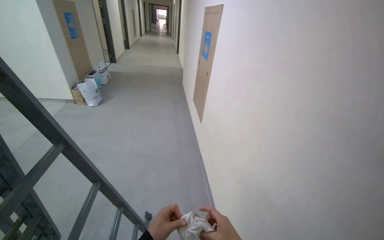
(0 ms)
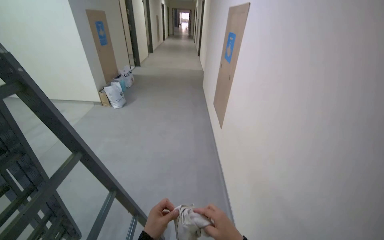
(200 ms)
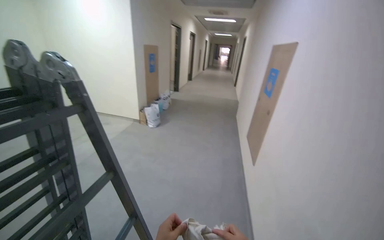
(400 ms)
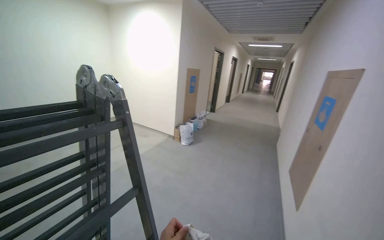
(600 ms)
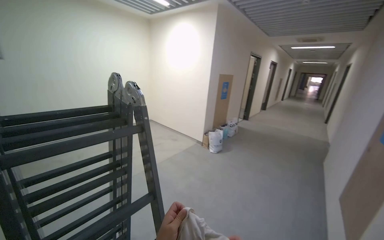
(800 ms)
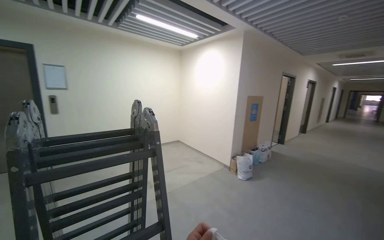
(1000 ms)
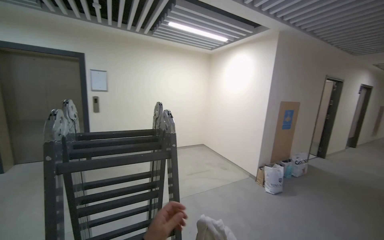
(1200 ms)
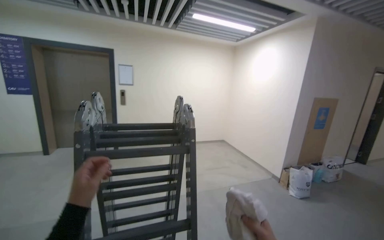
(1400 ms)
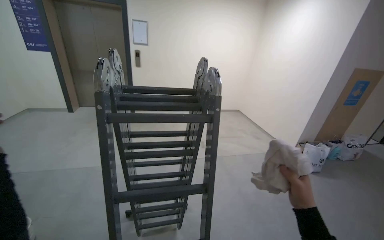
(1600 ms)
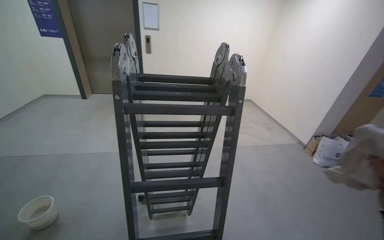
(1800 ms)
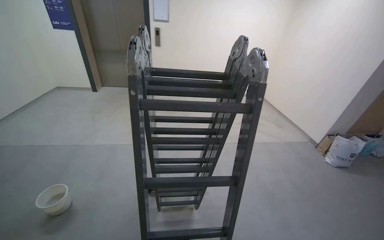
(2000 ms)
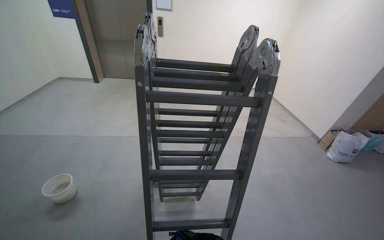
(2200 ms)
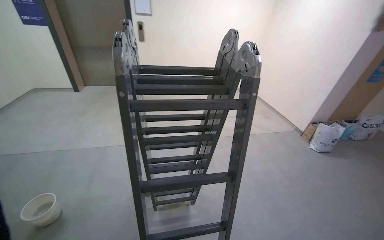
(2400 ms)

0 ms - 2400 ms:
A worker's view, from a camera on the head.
Job: preparing cleaning supplies.
The whole recording: Preparing cleaning cloth. The worker wrings a white cloth in a bucket of water, preparing it for a cleaning task.
0 ms - 1200 ms: The wearer looks some 70 degrees further to the left. The camera pitches upward, by approximately 30 degrees.
1200 ms - 2400 ms: The view tips downward by roughly 25 degrees.

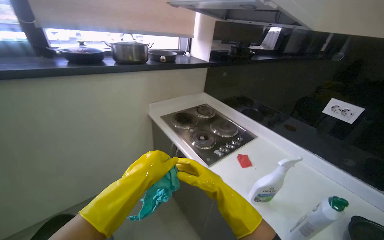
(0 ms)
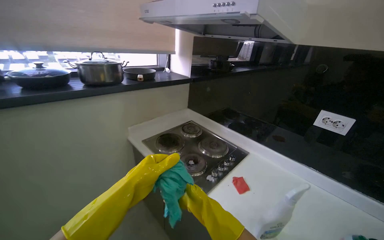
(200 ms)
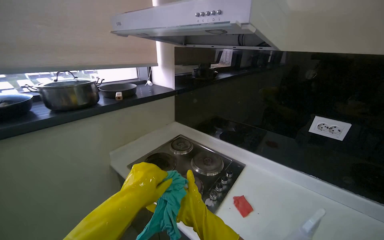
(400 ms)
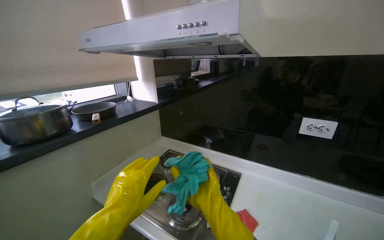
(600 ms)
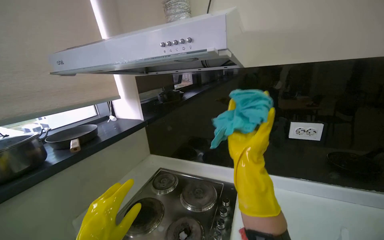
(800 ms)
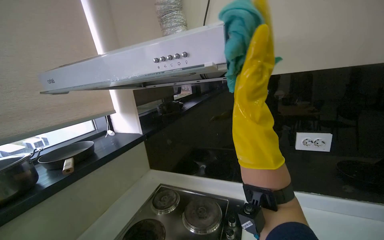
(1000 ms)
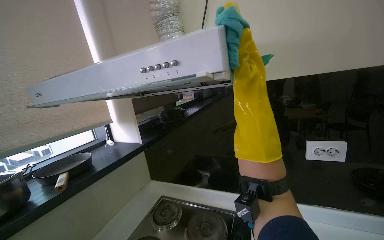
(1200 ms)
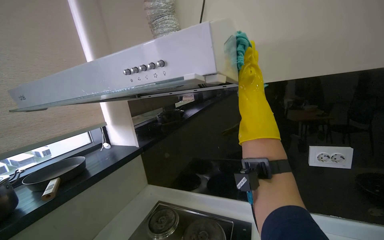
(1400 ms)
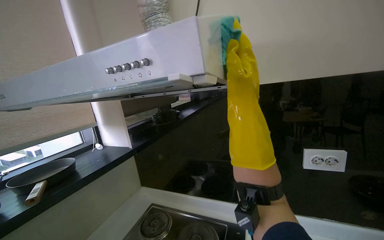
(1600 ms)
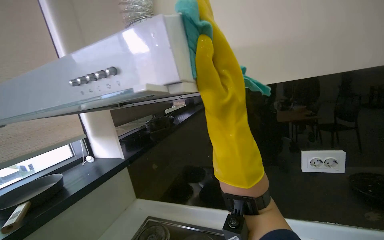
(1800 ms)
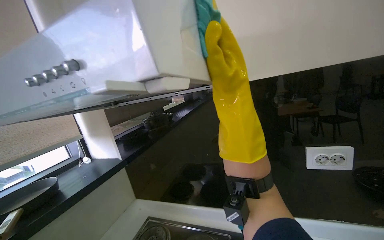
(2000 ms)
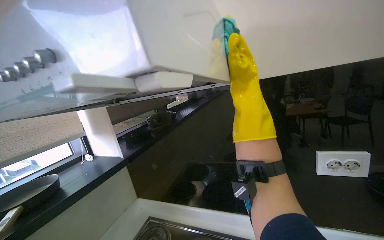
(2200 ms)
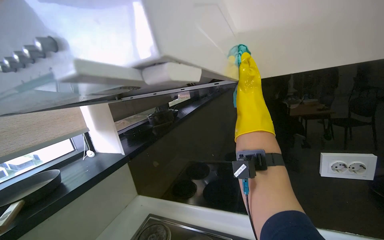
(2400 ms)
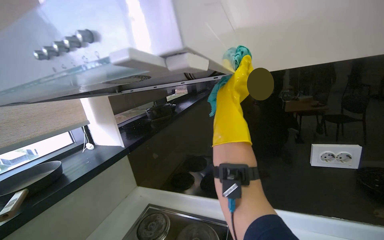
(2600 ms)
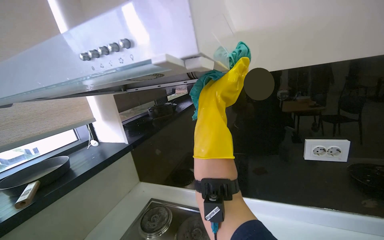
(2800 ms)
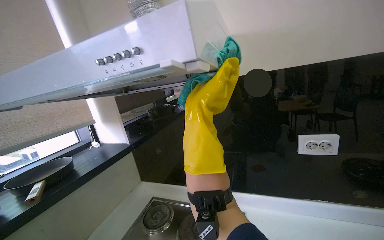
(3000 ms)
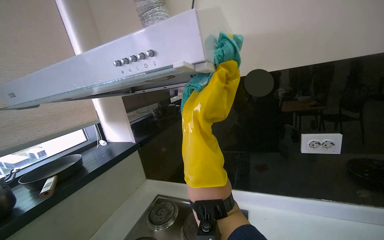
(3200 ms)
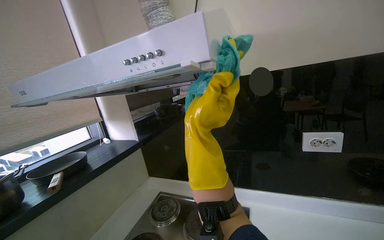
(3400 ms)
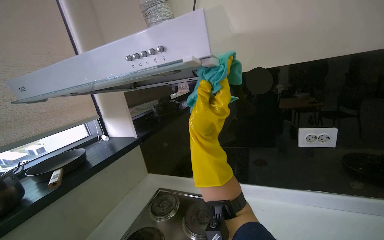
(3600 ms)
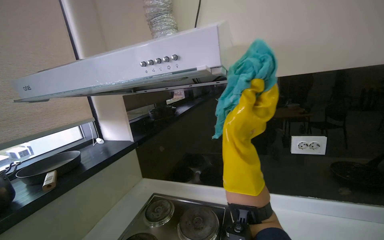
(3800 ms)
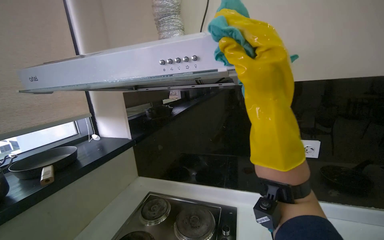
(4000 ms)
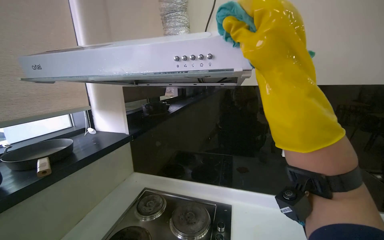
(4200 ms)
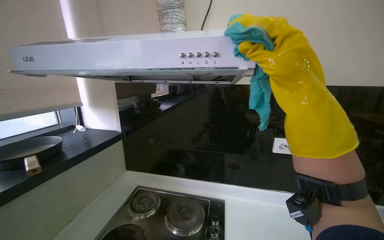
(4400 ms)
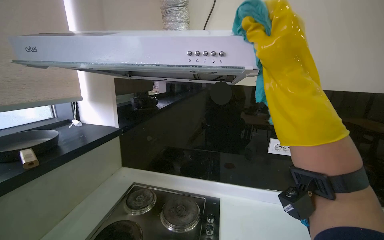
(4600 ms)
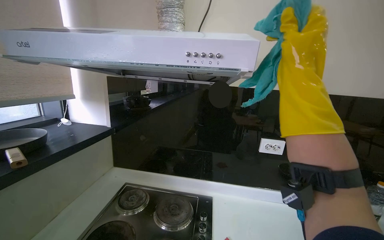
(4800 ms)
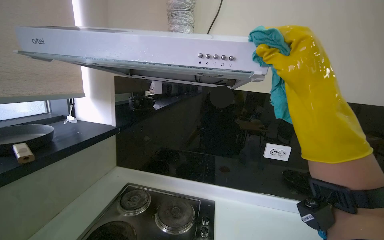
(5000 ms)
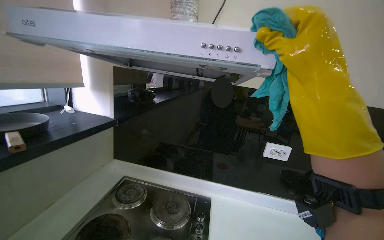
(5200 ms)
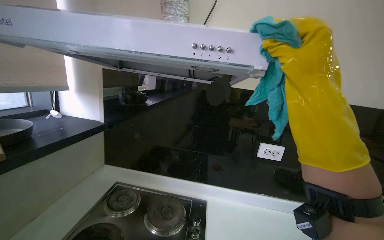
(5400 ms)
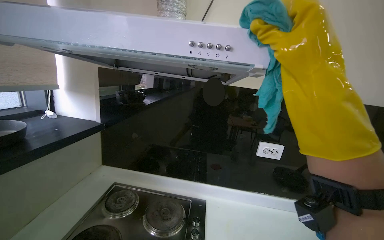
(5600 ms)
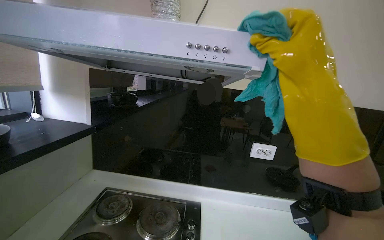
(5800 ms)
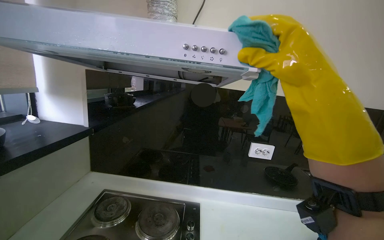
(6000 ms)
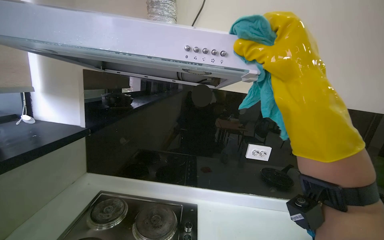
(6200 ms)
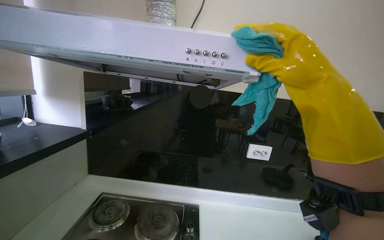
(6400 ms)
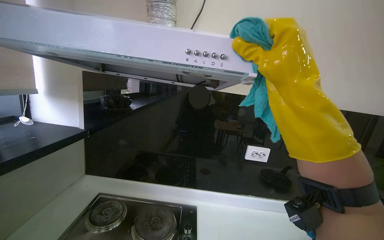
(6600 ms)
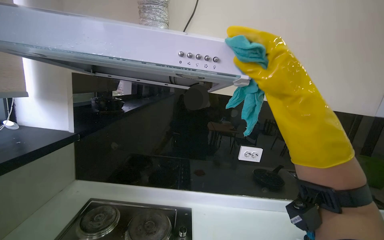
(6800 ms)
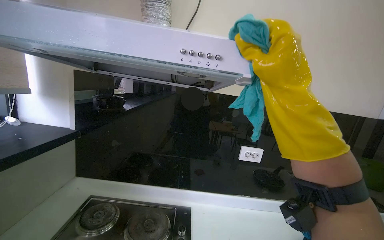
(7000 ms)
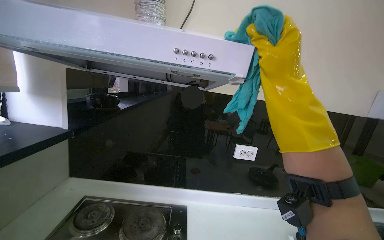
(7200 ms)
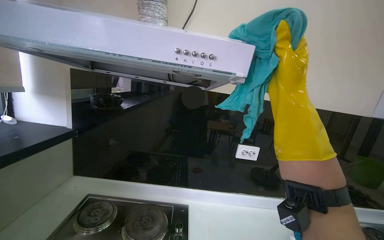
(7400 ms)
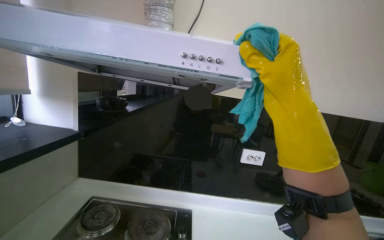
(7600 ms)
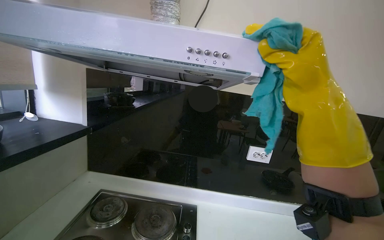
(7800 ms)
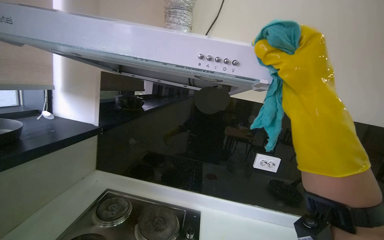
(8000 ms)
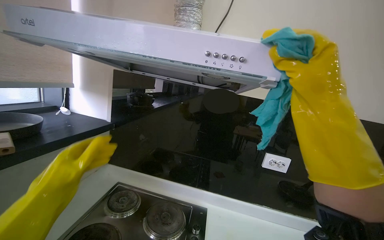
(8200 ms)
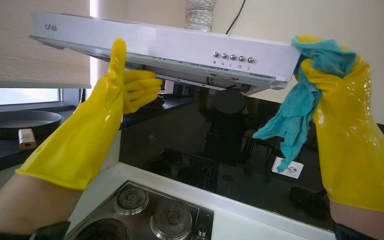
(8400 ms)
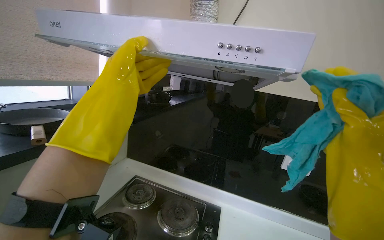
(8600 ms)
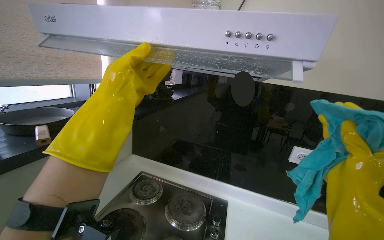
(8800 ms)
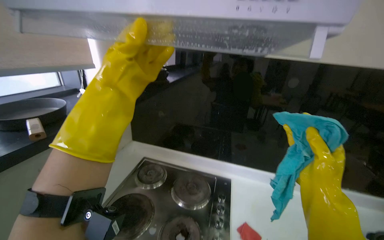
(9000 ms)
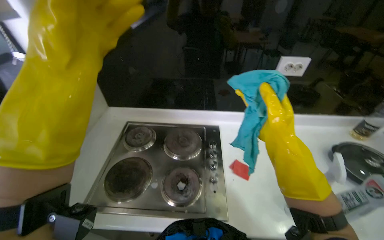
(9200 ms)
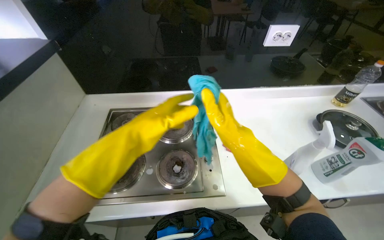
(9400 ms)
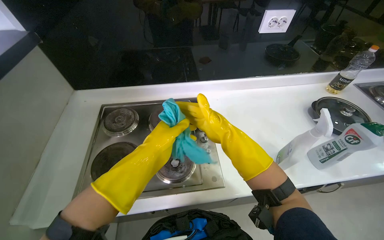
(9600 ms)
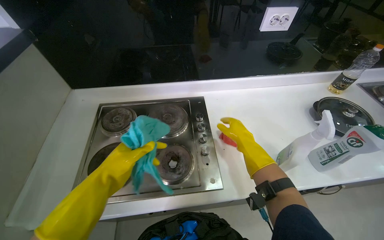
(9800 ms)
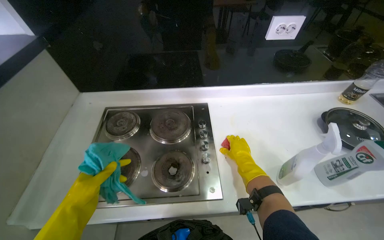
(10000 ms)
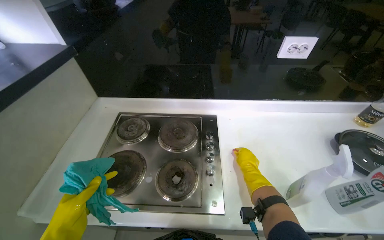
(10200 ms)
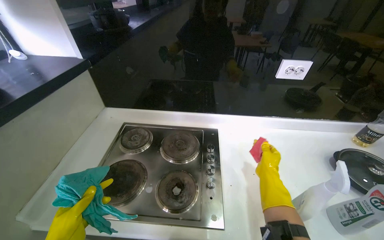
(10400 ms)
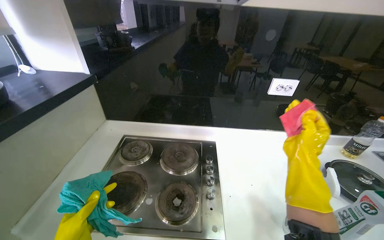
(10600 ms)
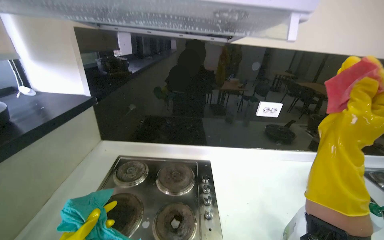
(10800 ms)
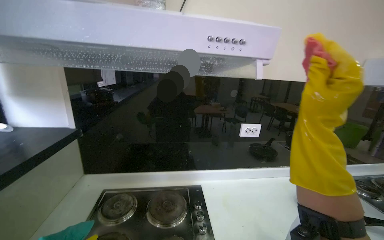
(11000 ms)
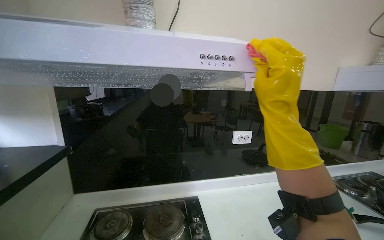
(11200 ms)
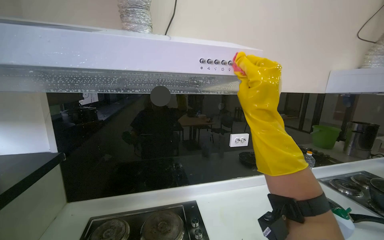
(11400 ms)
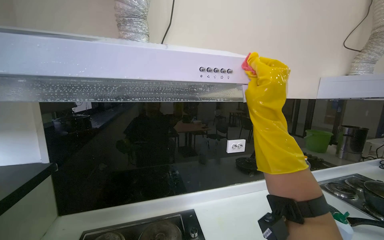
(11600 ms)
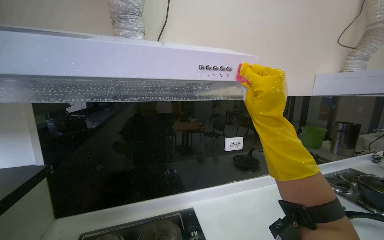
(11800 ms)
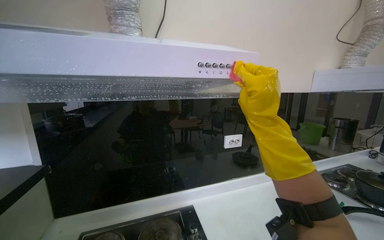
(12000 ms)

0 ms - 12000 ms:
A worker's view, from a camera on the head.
Job: cleaning kitchen.
The whole recording: Wiping kitchen range hood and stovetop. The worker wipes the kitchen range hood and stovetop with a cleaning cloth and sponge.
0 ms - 1600 ms: The wearer moves some 40 cm. The head turns to the right by some 35 degrees. The view tips upward by about 20 degrees.
1600 ms - 3000 ms: The right hand moves approximately 20 cm farther from the camera and comes back.
3000 ms - 4400 ms: The right hand is displaced nearer to the camera by approximately 25 cm.
7600 ms - 9000 ms: The view pans to the left by about 15 degrees. The right hand moves down the picture, some 25 cm.
9000 ms - 10400 ms: The view tips downward by some 20 degrees.
10400 ms - 12000 ms: The camera is aimed roughly 20 degrees further to the right. The view tilts some 30 degrees upward.

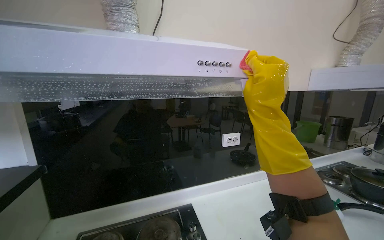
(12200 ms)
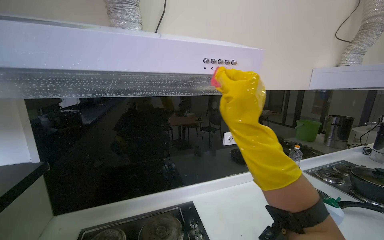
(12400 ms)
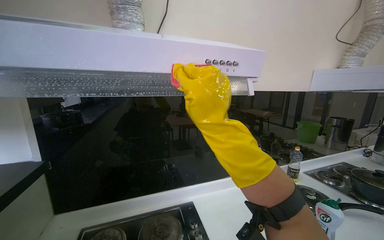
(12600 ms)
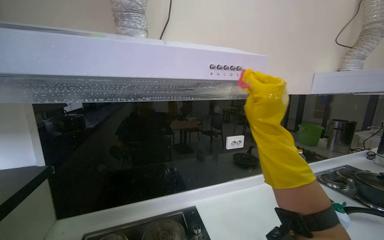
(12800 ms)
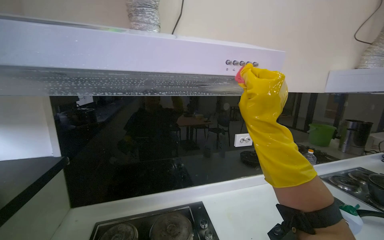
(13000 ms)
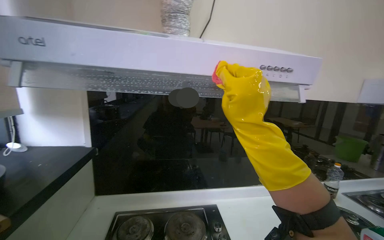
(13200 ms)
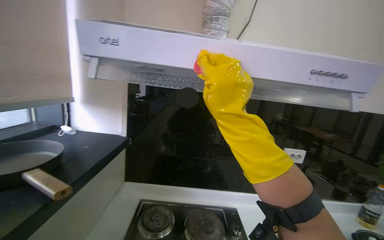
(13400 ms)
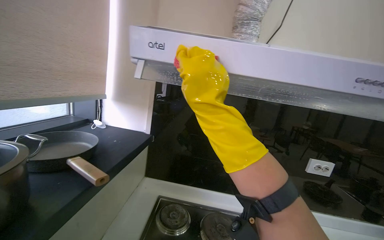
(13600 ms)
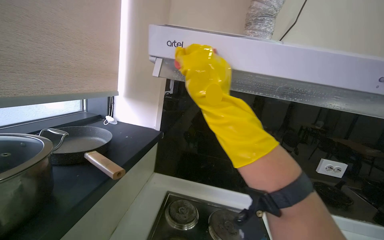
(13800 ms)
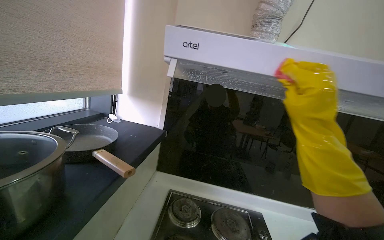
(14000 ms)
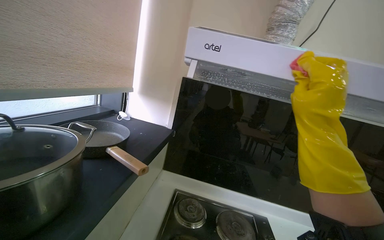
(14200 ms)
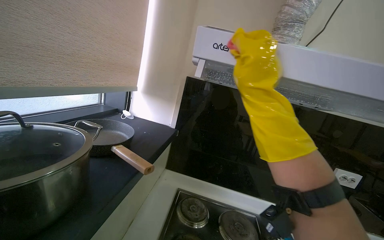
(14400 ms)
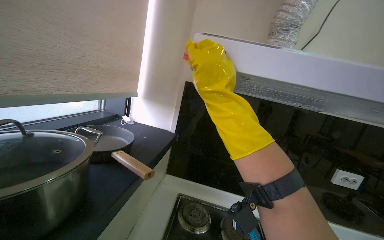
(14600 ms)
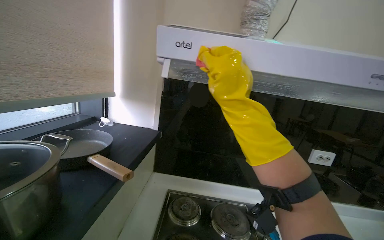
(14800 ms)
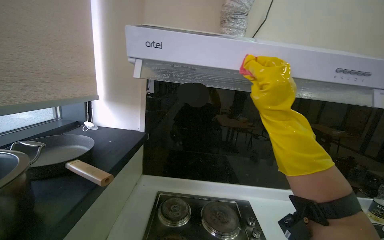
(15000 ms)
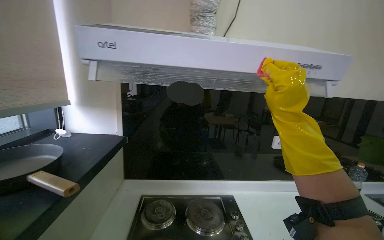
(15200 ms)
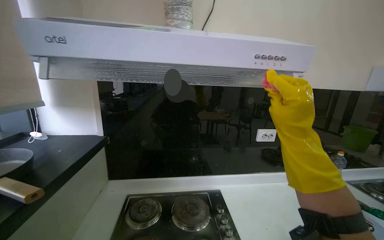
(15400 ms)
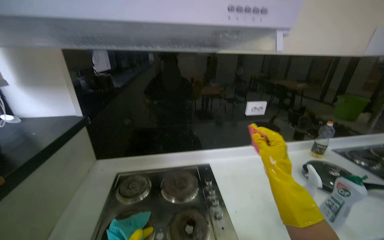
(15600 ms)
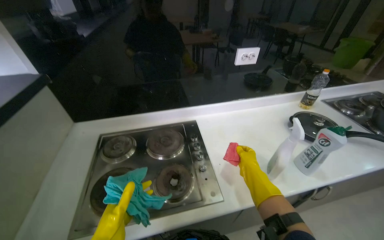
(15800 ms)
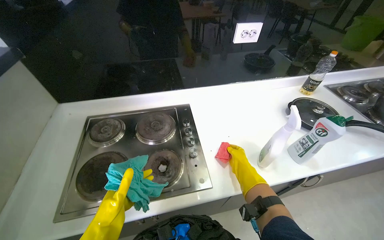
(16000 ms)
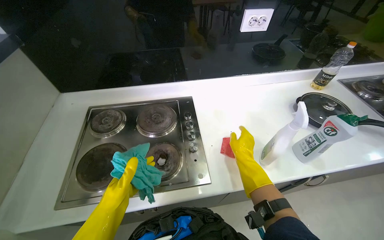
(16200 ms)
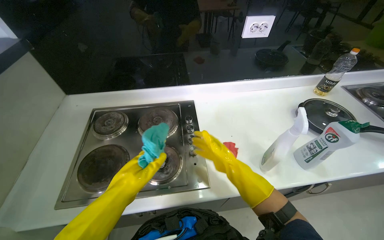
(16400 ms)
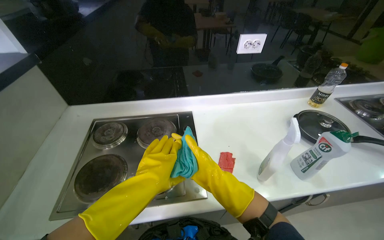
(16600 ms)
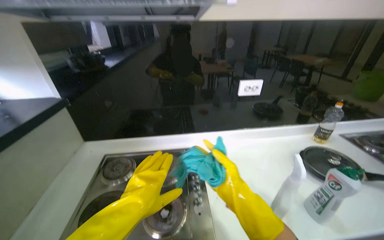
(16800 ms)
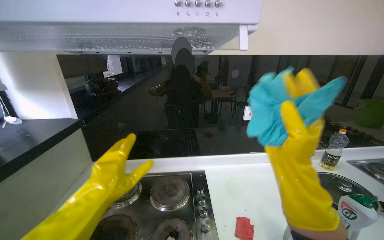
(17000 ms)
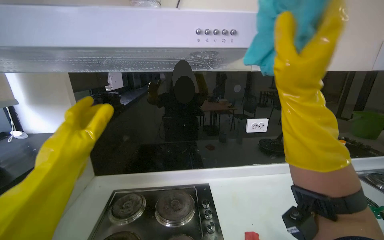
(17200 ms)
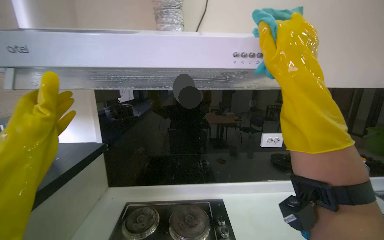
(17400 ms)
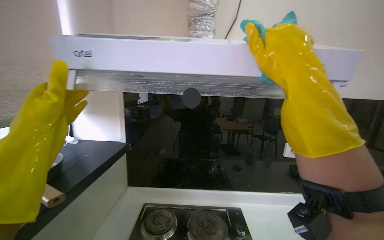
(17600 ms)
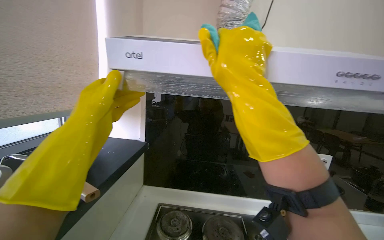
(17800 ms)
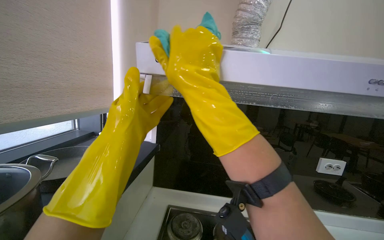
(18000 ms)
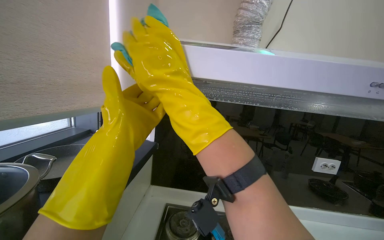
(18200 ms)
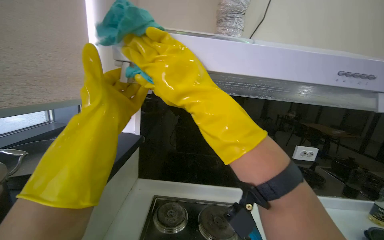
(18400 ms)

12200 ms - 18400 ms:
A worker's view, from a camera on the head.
Job: cleaning kitchen.
The whole recording: Wiping kitchen range hood and stovetop. The worker wipes the kitchen range hood and stovetop with a cleaning cloth and sponge.
12200 ms - 13800 ms: The head turns to the left by some 30 degrees.
13800 ms - 15400 ms: The wearer looks roughly 15 degrees further to the right. The right hand moves left and right over approximately 25 cm, changing direction 2 times.
15400 ms - 16800 ms: The view tilts approximately 15 degrees downward.
16800 ms - 18400 ms: The view tilts approximately 20 degrees upward. The left hand goes about 30 cm up the picture; the right hand is displaced to the left and up the picture by about 60 cm.
